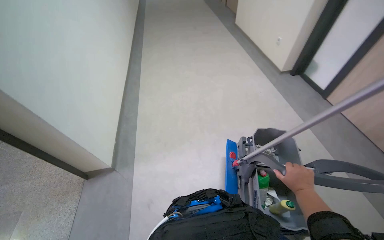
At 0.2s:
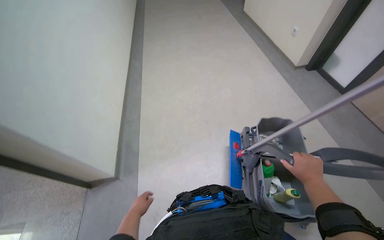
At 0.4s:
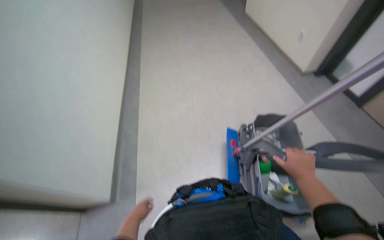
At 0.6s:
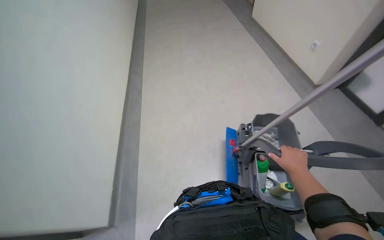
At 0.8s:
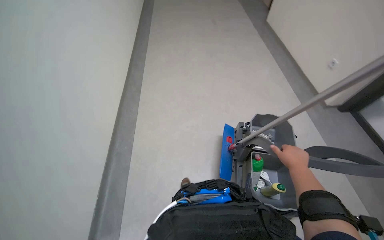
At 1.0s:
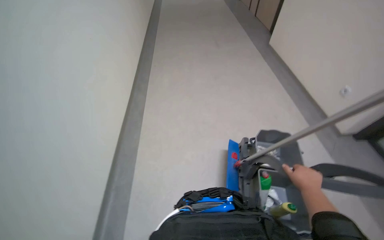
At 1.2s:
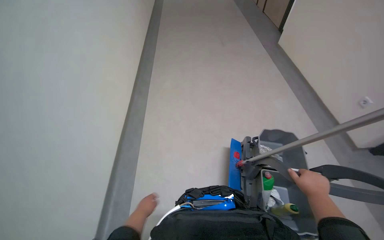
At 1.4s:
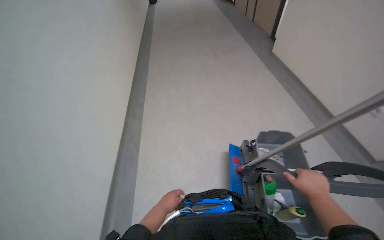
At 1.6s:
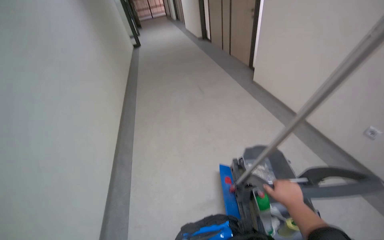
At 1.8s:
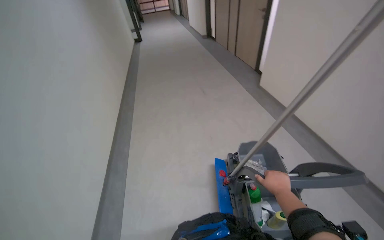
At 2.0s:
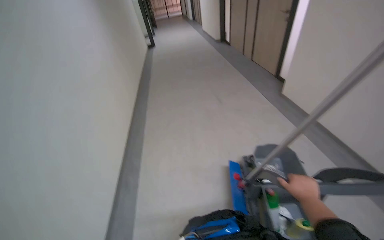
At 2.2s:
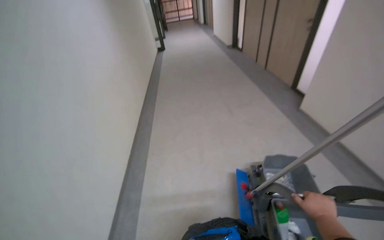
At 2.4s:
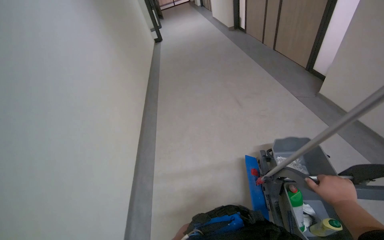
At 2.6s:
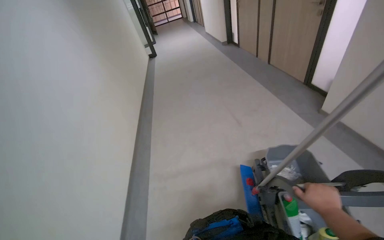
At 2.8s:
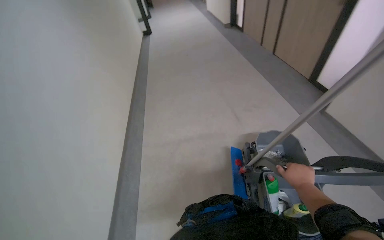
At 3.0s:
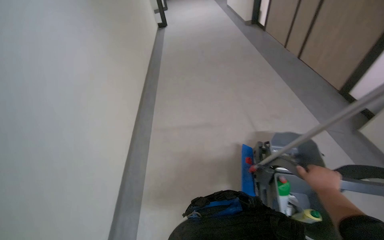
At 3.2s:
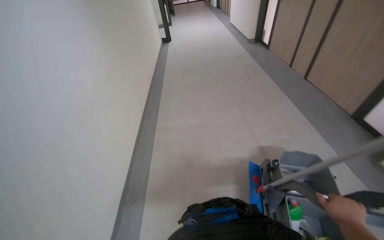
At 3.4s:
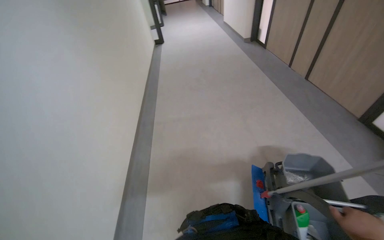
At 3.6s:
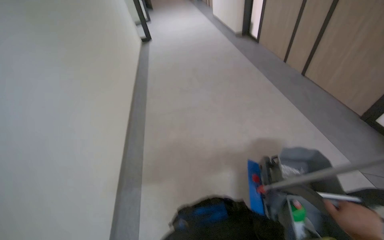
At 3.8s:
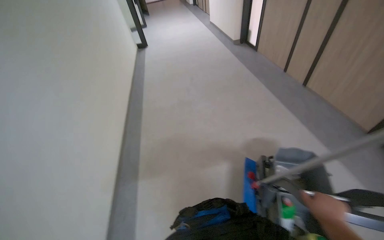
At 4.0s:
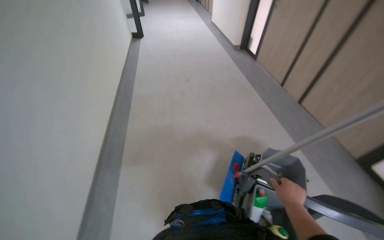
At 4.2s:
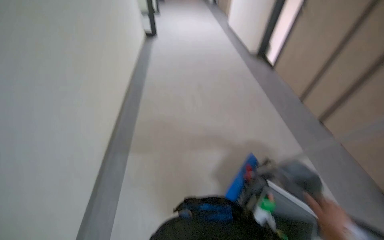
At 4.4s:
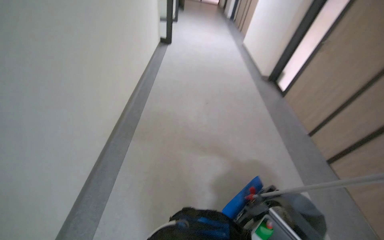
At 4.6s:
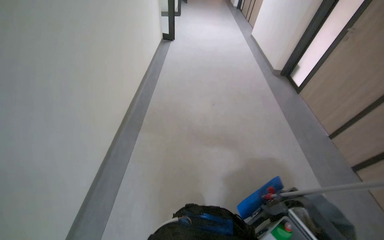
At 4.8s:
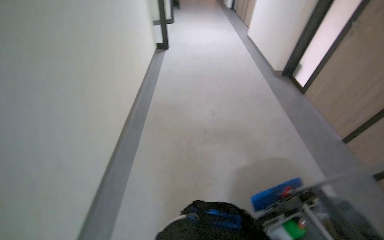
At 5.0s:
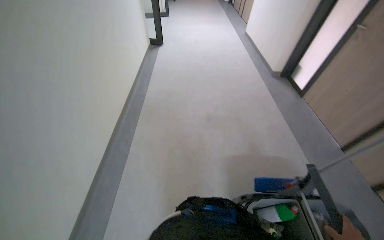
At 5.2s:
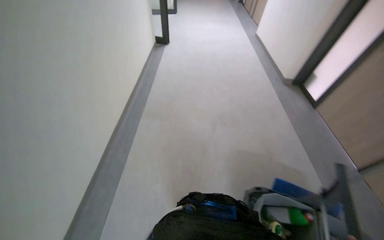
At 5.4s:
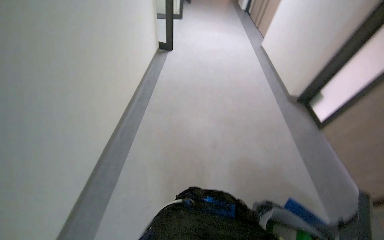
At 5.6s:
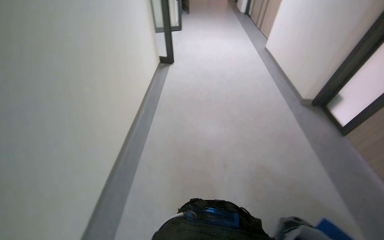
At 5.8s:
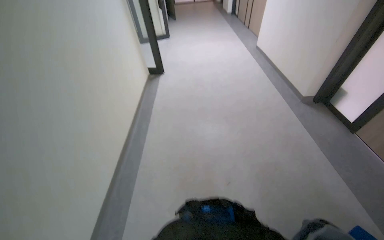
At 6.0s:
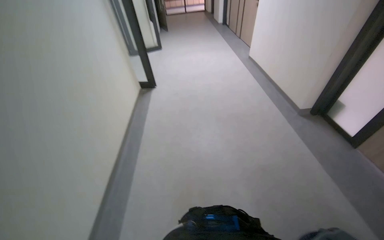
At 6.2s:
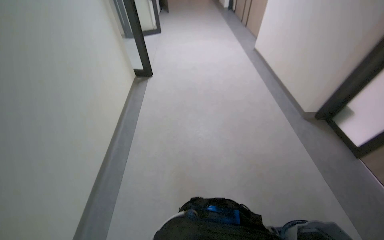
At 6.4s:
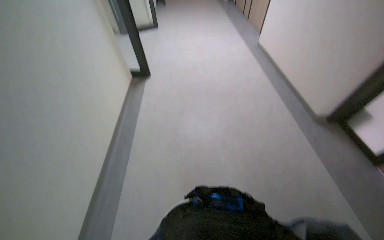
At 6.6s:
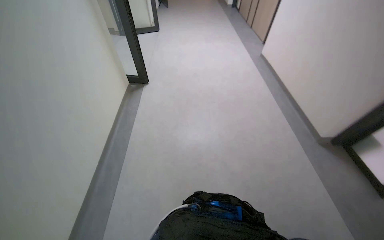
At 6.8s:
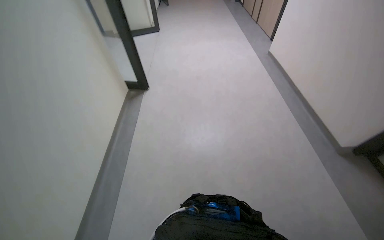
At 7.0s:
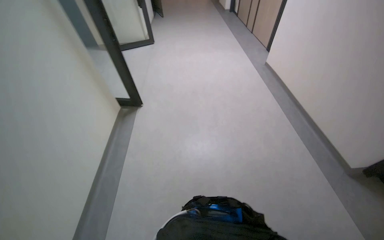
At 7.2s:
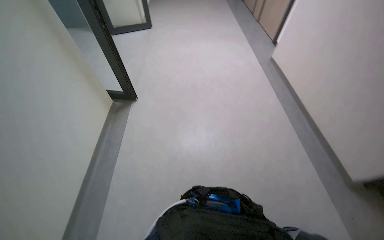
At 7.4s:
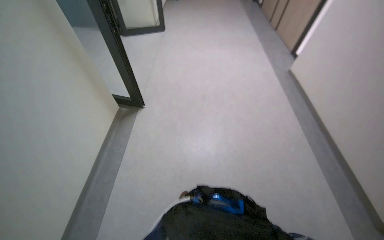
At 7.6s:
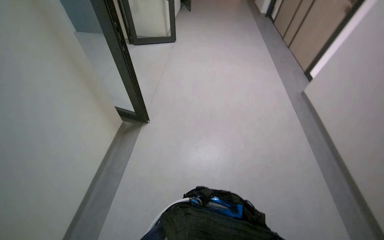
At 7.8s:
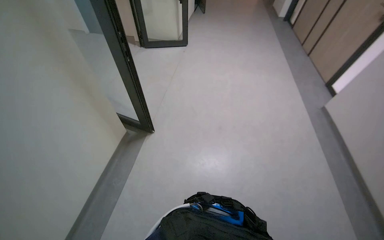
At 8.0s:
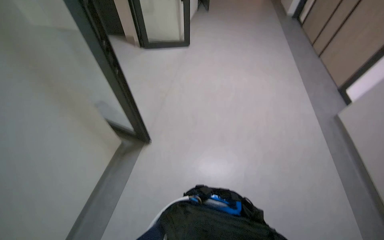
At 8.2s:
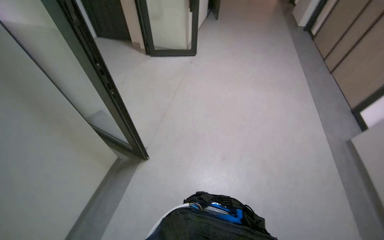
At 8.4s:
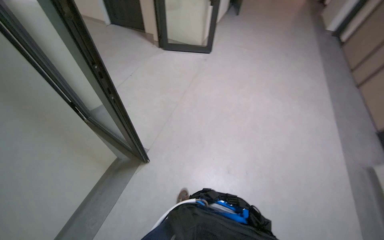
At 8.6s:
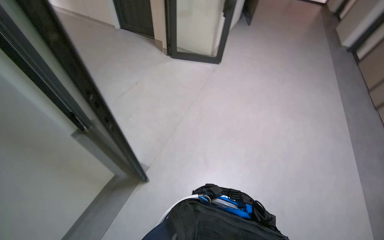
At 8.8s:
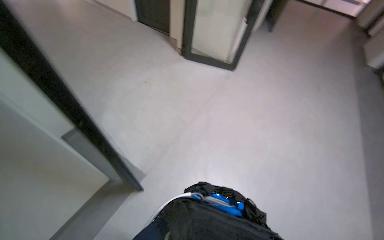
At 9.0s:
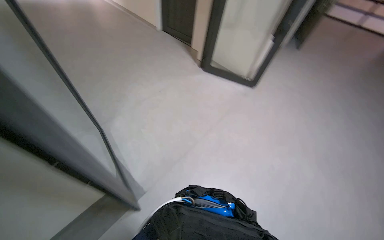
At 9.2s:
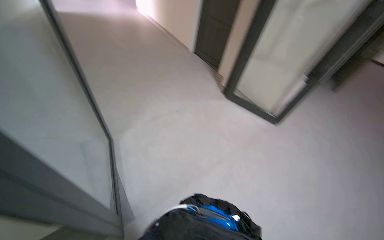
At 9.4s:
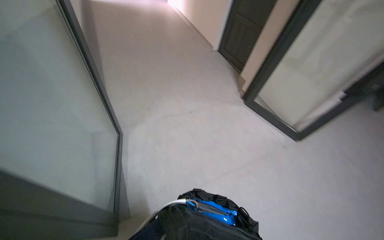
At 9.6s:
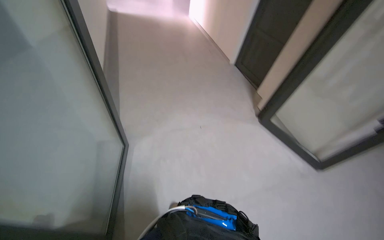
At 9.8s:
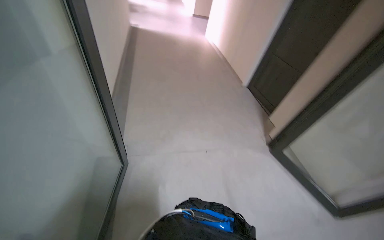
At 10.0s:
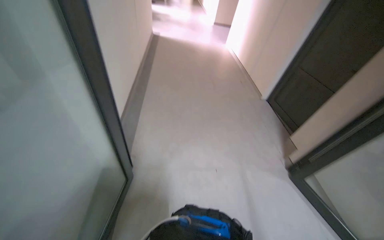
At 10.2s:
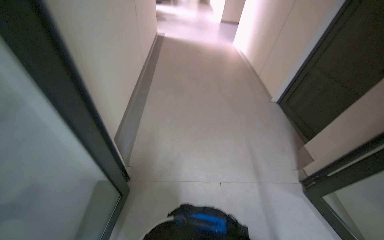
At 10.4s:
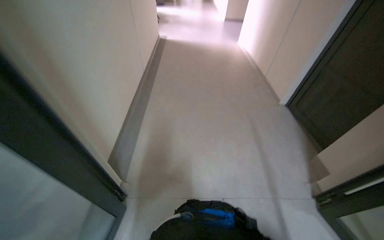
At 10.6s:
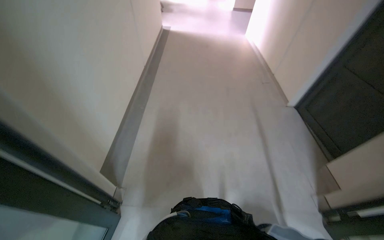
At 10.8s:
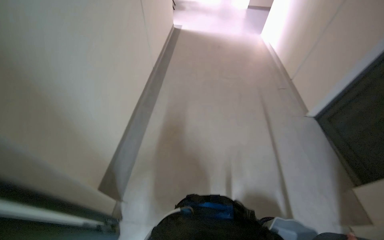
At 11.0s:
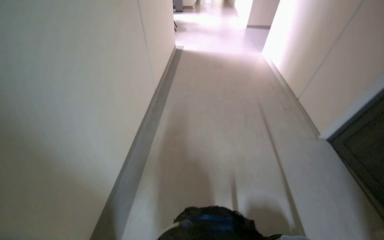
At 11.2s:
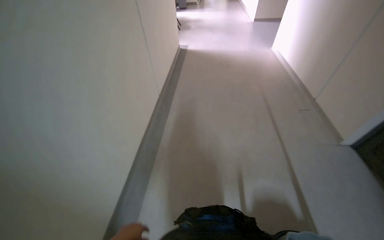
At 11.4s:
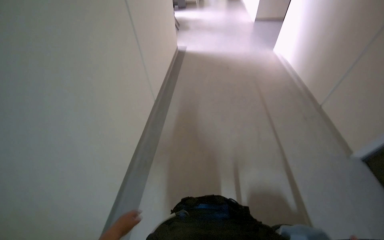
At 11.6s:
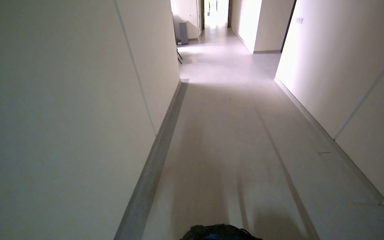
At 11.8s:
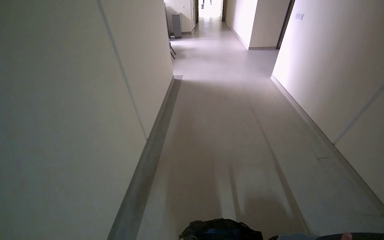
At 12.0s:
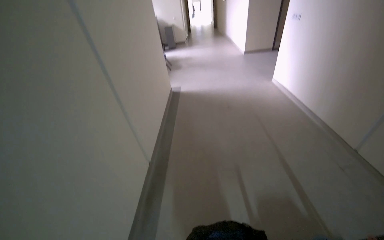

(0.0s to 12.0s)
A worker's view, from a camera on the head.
Job: preparing cleaning supplies.
The whole recording: Pushing cleaning cart. The worker pushes a cleaning cart with a mop down a hallway.
0.0s - 1.6s: The view tips upward by roughly 20 degrees.
6.0s - 7.6s: The camera is carried approximately 1.5 m.
7.6s - 9.0s: The camera travels roughly 60 cm. The wearer's head swings roughly 35 degrees to the left.
9.0s - 10.4s: The head travels about 1 m. The head turns to the left by roughly 50 degrees. The view tips upward by roughly 15 degrees.
10.4s - 12.0s: The wearer moves roughly 1.5 m.

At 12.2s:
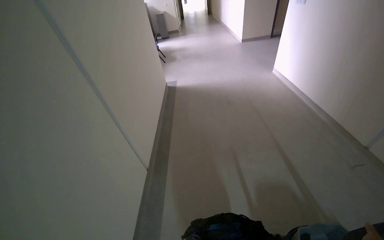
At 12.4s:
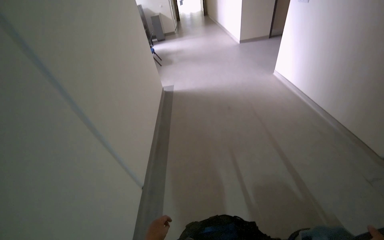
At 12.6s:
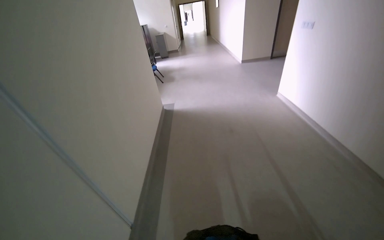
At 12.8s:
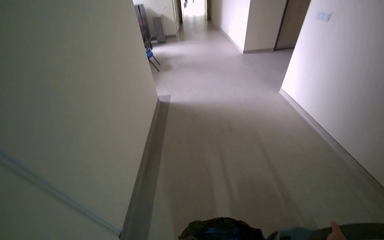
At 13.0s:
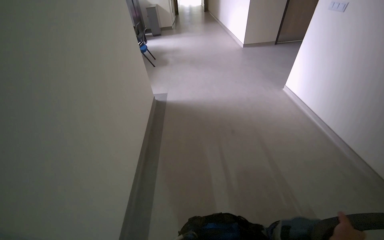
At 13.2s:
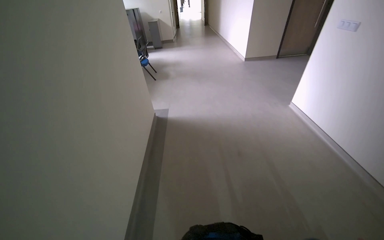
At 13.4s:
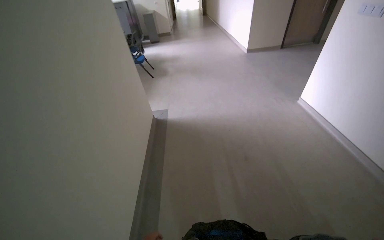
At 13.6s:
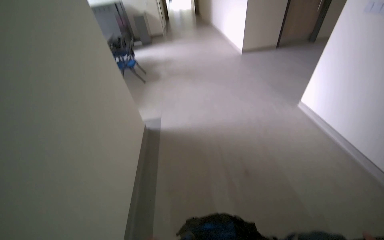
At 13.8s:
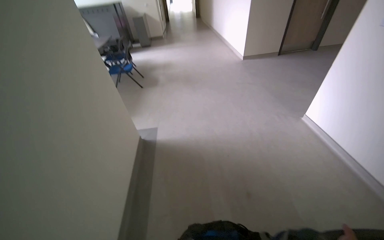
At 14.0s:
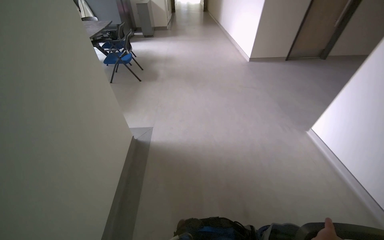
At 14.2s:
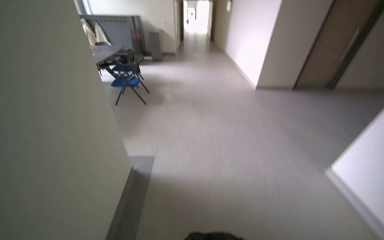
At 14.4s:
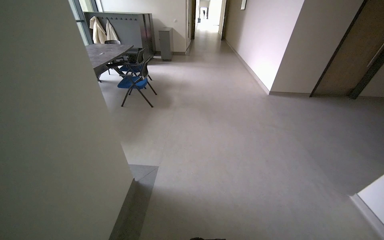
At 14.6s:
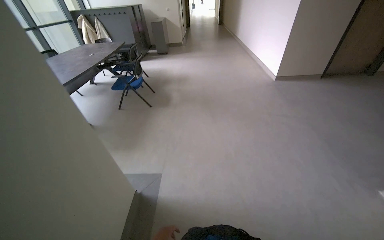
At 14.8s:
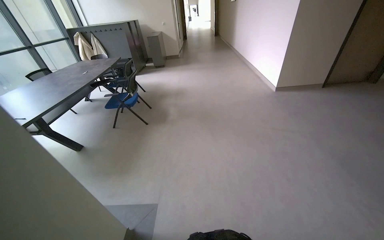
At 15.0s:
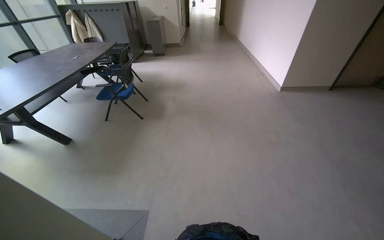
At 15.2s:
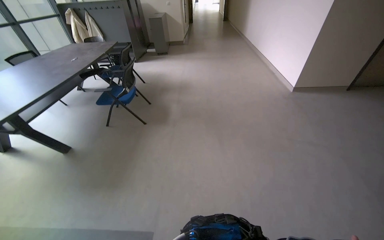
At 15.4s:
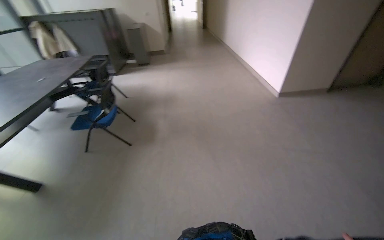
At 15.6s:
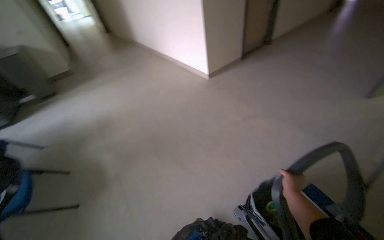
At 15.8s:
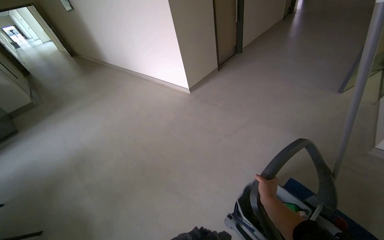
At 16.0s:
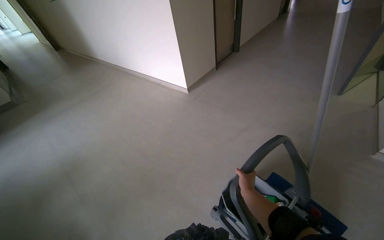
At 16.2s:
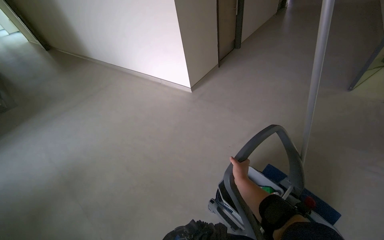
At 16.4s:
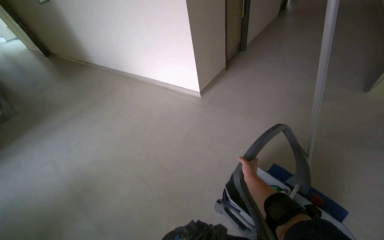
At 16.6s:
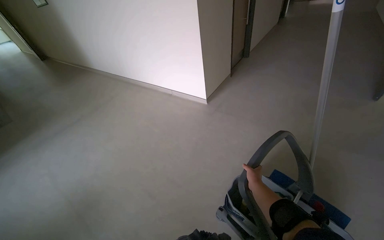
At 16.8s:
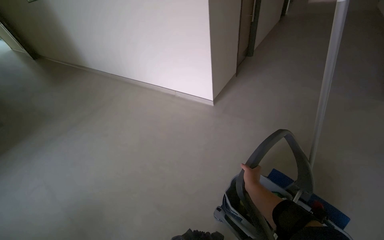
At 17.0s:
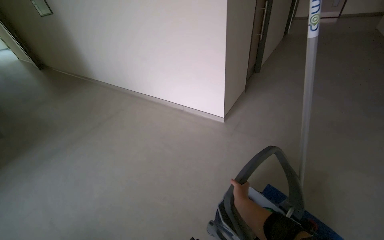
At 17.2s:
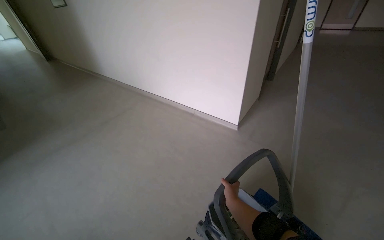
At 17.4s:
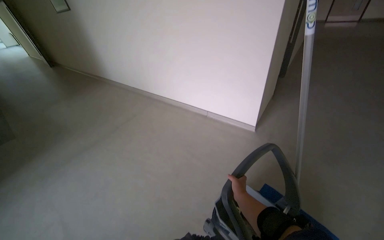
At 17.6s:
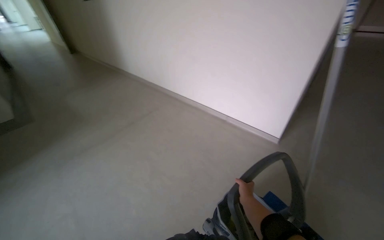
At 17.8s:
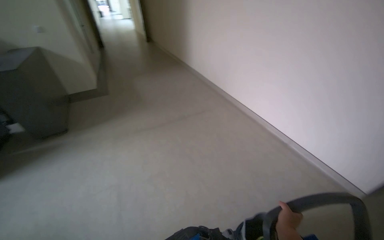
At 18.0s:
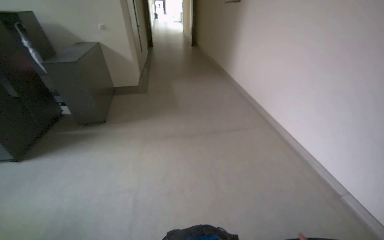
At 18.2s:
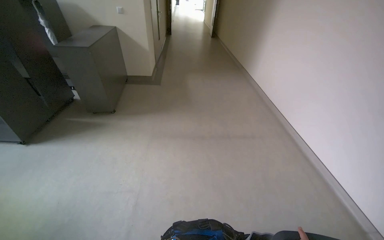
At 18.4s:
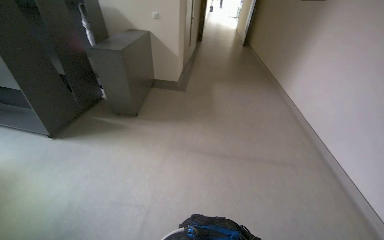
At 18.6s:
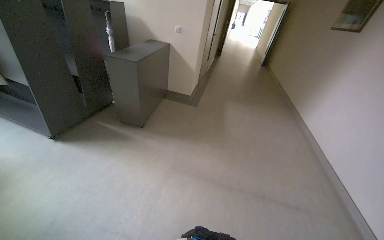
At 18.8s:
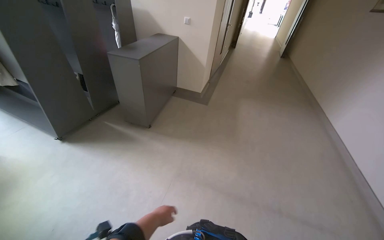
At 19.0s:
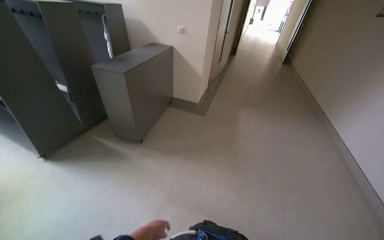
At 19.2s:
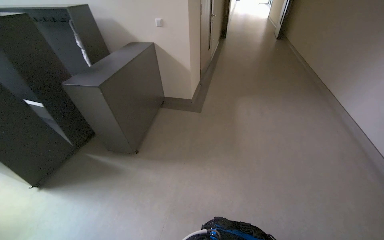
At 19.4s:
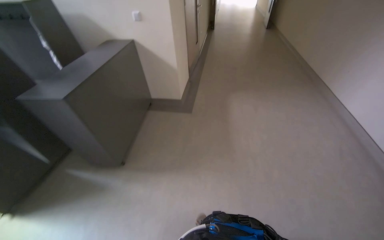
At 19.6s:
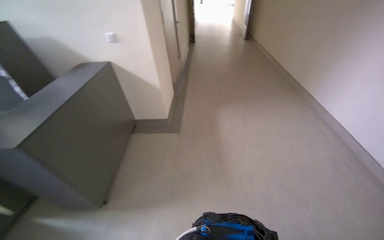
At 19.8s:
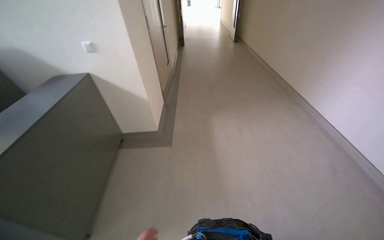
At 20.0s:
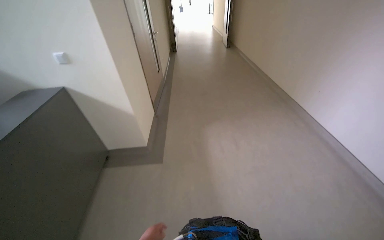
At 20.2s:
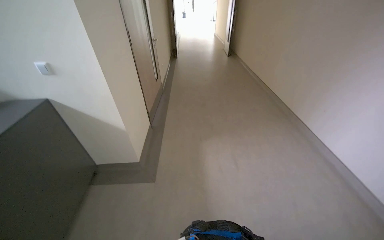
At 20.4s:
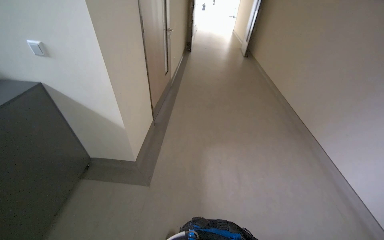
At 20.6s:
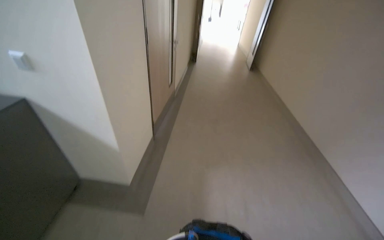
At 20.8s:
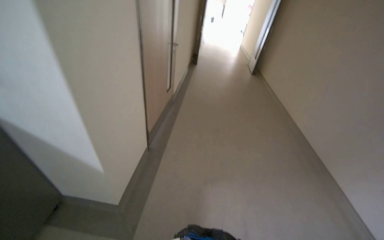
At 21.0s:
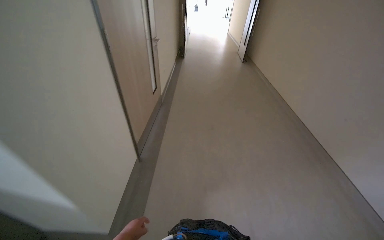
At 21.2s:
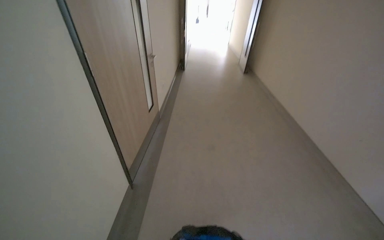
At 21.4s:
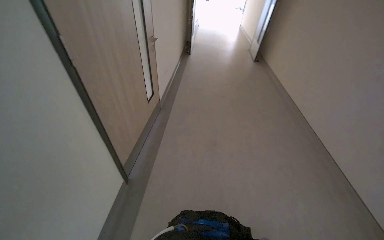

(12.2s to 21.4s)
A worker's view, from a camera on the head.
Job: preparing cleaning supplies.
The whole recording: Pushing cleaning cart. The worker pushes a cleaning cart with a mop down a hallway.
12.2s - 13.8s: The head travels some 1.5 m.
13.8s - 15.2s: The camera travels approximately 1.5 m.
16.8s - 18.4s: The camera travels roughly 1 m. The head turns to the left by roughly 65 degrees.
18.4s - 19.8s: The head travels roughly 1.5 m.
19.8s - 21.4s: The head travels roughly 1.5 m.
